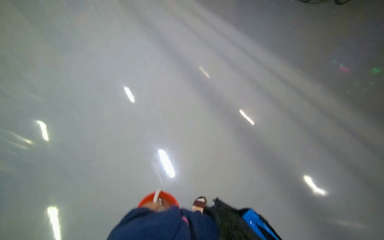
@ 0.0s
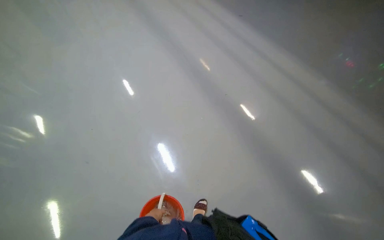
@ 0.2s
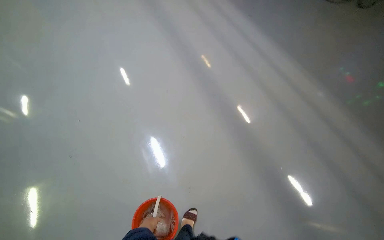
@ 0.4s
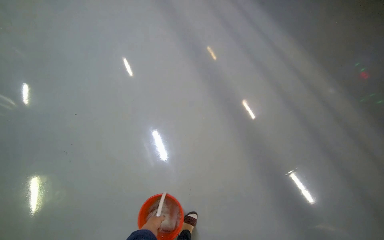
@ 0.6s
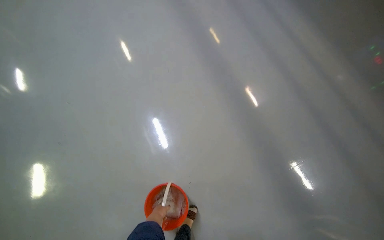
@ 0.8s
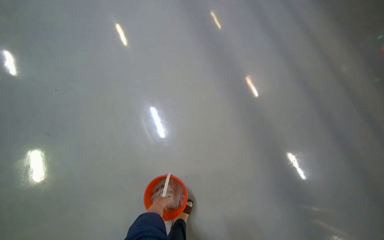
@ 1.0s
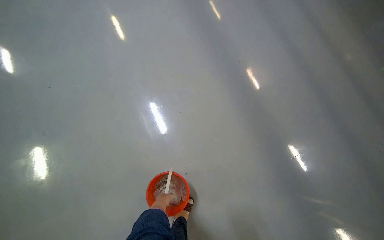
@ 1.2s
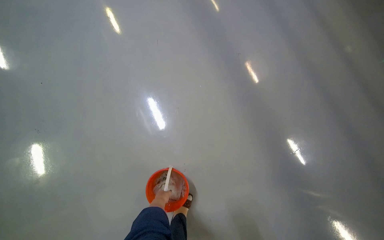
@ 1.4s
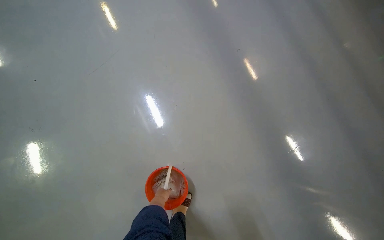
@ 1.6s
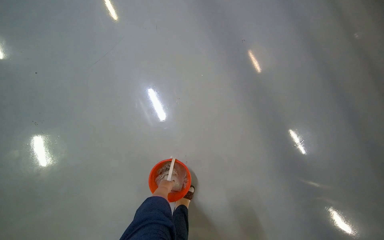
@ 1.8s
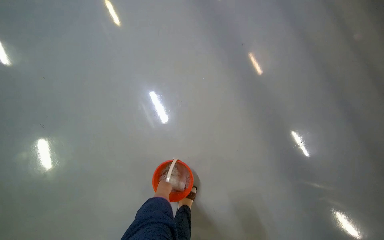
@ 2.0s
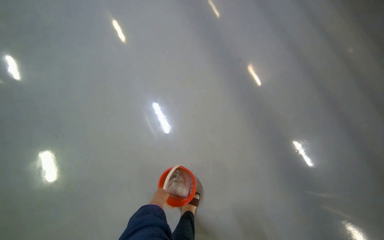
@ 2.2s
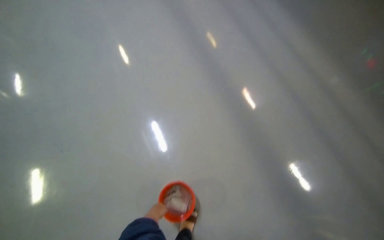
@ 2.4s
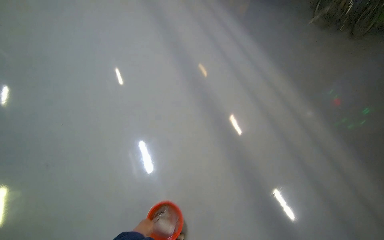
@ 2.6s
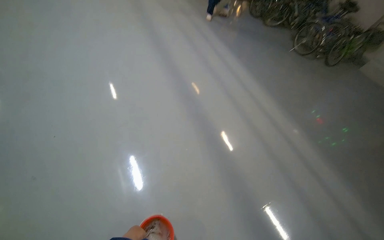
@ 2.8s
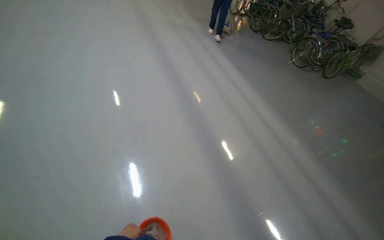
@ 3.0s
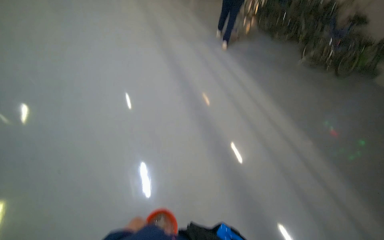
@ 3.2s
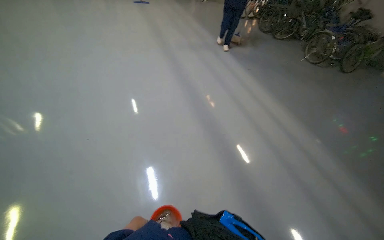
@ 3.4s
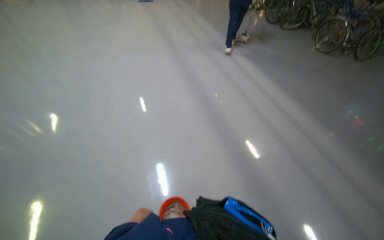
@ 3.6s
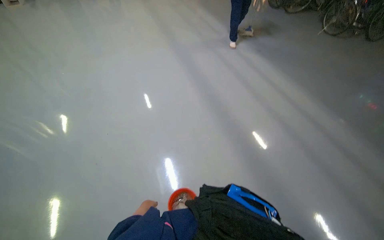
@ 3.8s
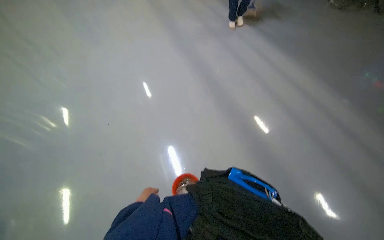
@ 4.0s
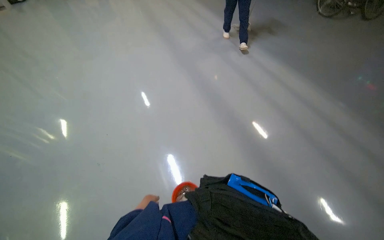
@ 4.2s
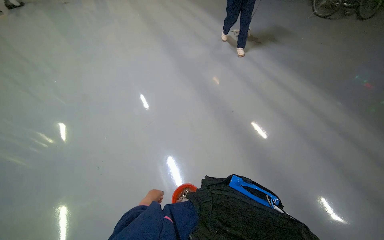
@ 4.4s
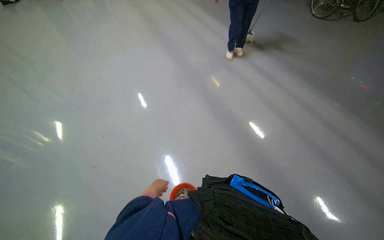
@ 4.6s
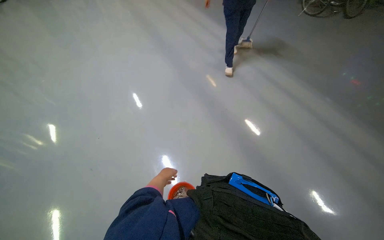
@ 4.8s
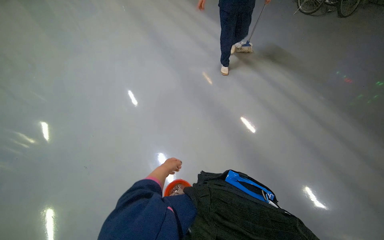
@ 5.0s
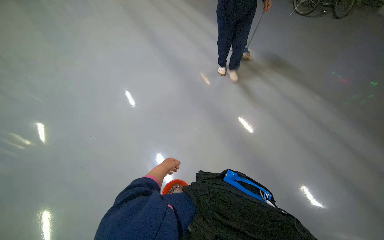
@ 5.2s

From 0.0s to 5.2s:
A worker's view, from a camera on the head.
Job: preparing cleaning supplies.
The whole recording: Preparing cleaning cloth in bucket. The worker fills the bucket with water.
From 0.0s to 1.8s: The head travels roughly 50 cm. The camera pitches downward, by some 25 degrees.
From 1.8s to 3.4s: The wearer moves about 50 cm. The view tips upward by about 35 degrees.
From 3.4s to 5.2s: The left hand shifts approximately 15 cm up the picture and to the right.

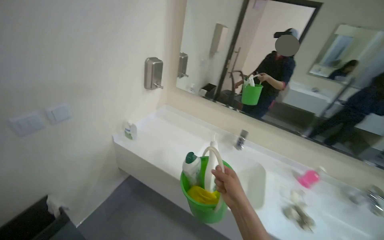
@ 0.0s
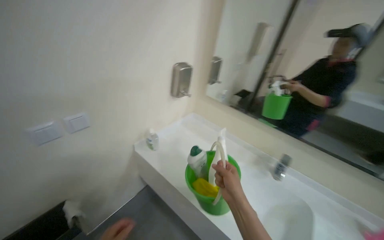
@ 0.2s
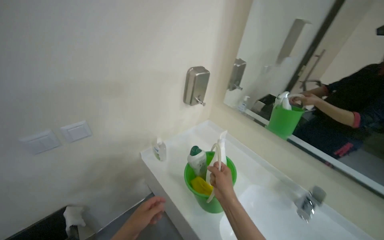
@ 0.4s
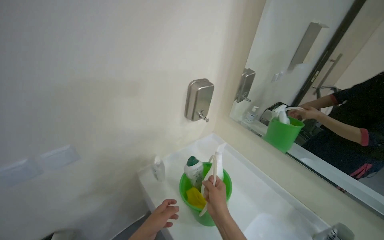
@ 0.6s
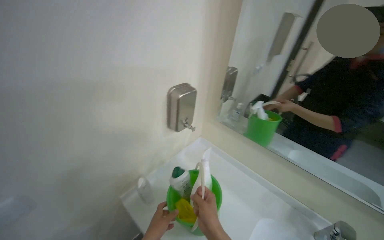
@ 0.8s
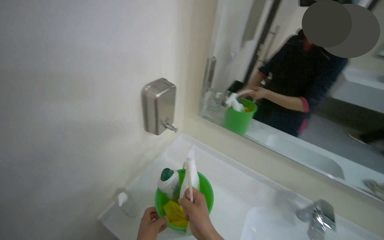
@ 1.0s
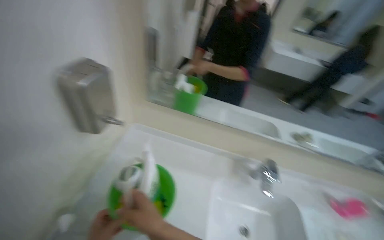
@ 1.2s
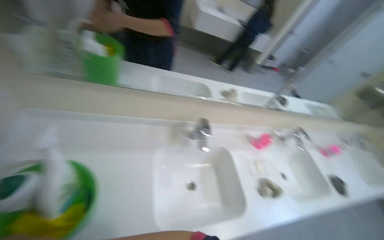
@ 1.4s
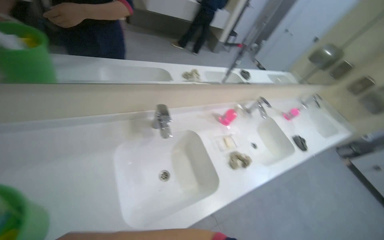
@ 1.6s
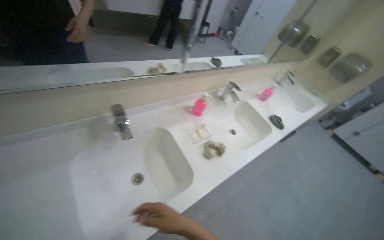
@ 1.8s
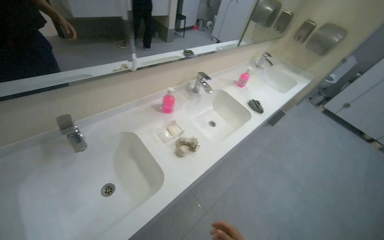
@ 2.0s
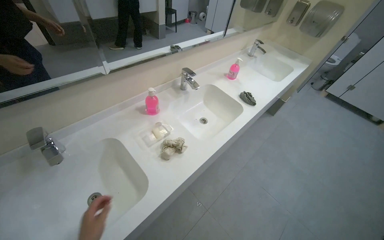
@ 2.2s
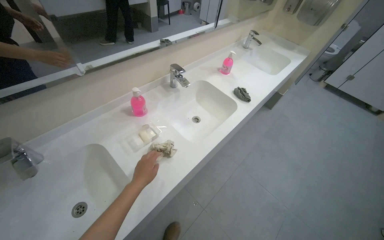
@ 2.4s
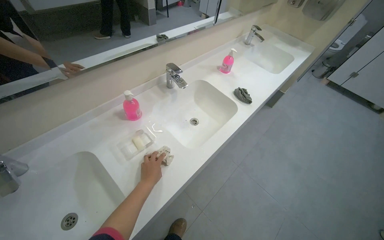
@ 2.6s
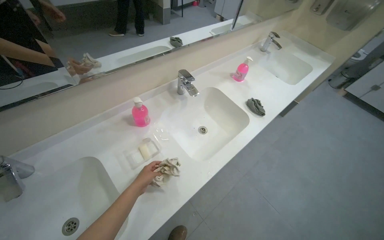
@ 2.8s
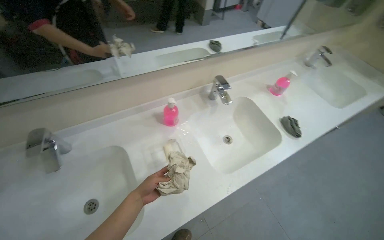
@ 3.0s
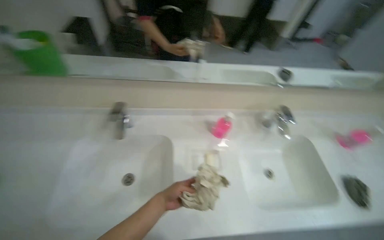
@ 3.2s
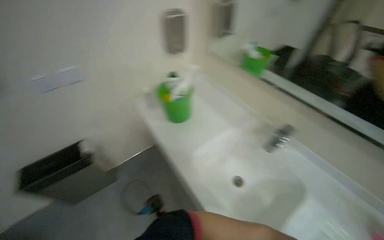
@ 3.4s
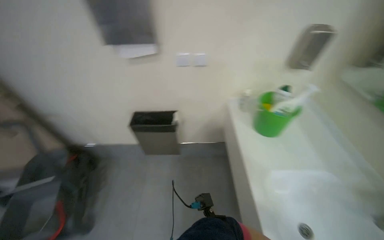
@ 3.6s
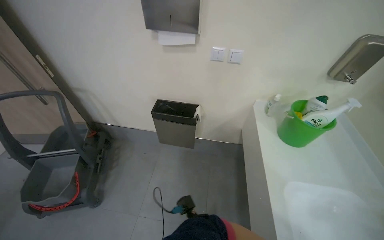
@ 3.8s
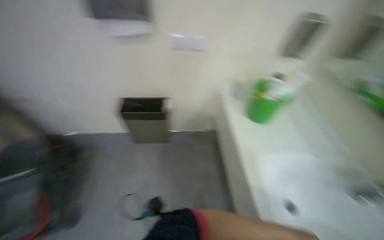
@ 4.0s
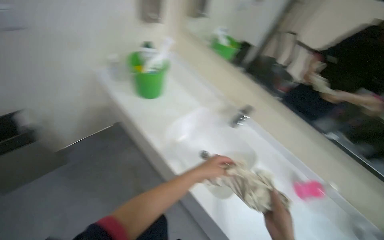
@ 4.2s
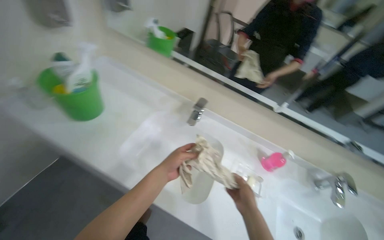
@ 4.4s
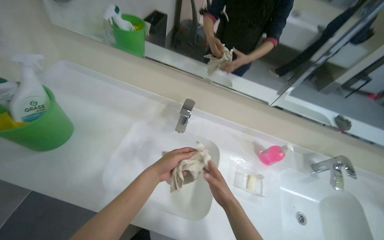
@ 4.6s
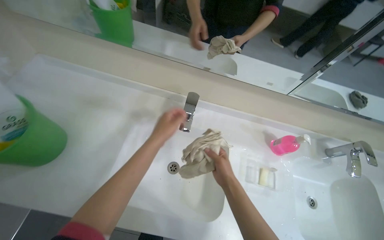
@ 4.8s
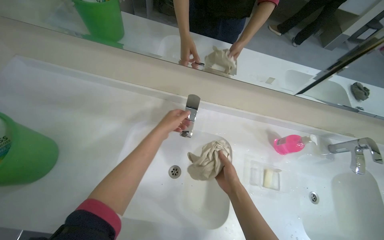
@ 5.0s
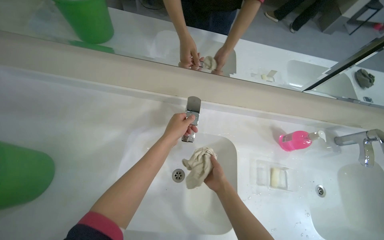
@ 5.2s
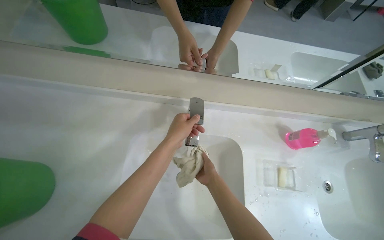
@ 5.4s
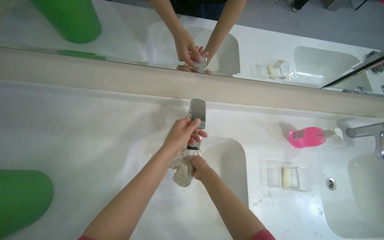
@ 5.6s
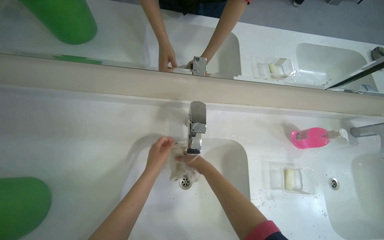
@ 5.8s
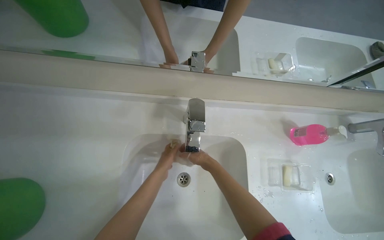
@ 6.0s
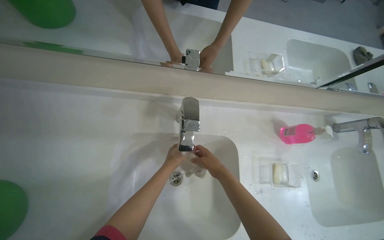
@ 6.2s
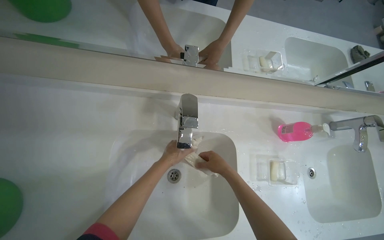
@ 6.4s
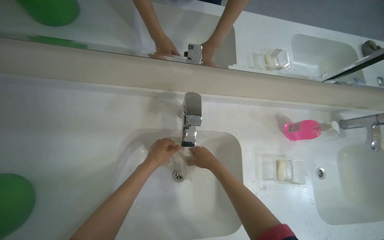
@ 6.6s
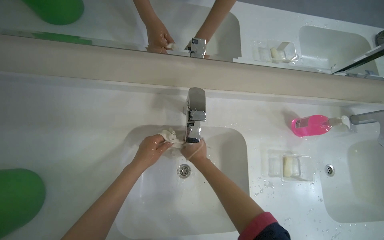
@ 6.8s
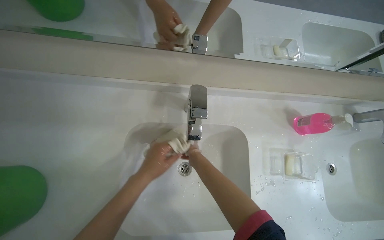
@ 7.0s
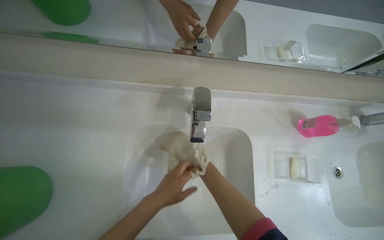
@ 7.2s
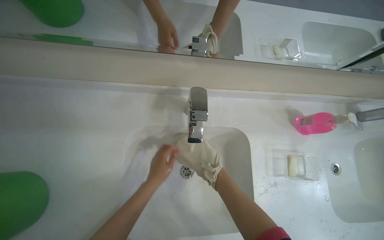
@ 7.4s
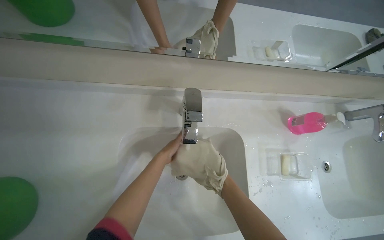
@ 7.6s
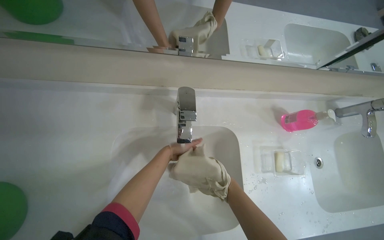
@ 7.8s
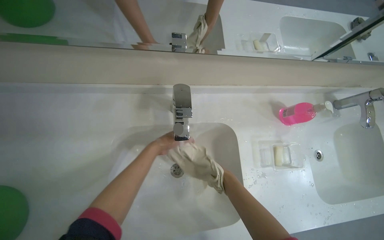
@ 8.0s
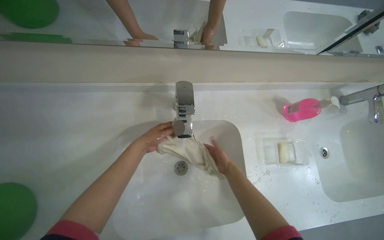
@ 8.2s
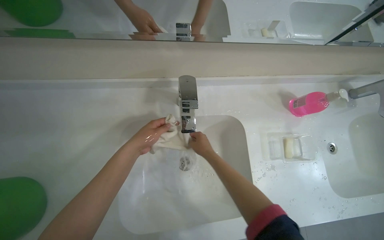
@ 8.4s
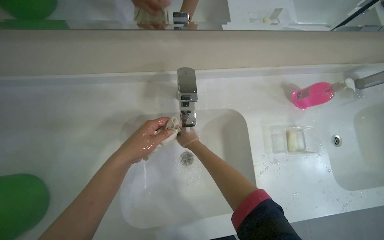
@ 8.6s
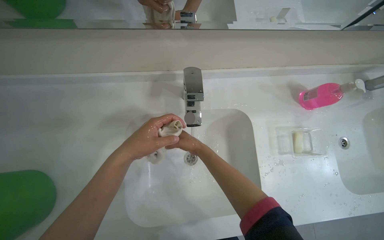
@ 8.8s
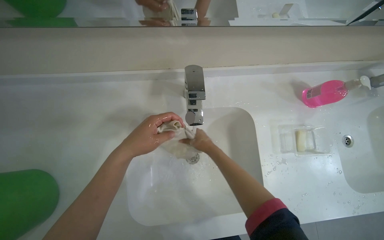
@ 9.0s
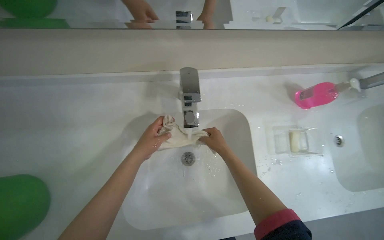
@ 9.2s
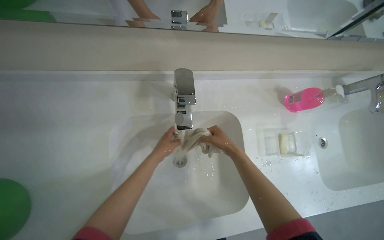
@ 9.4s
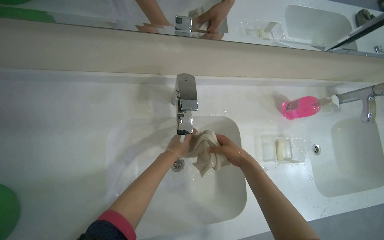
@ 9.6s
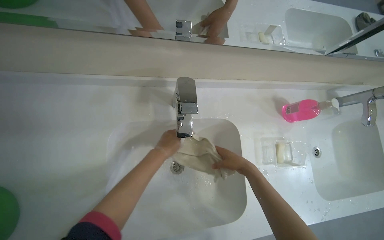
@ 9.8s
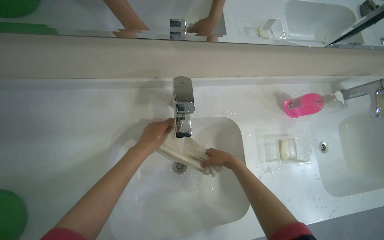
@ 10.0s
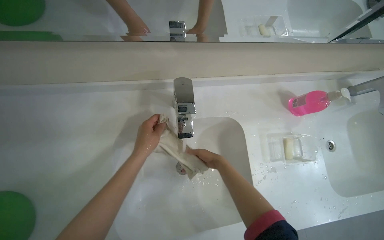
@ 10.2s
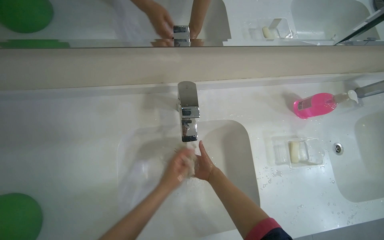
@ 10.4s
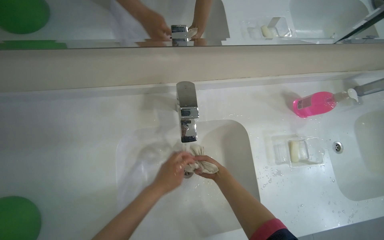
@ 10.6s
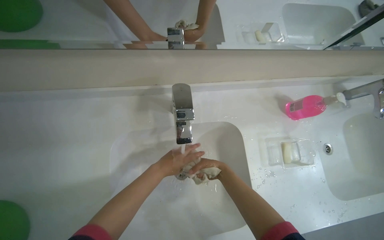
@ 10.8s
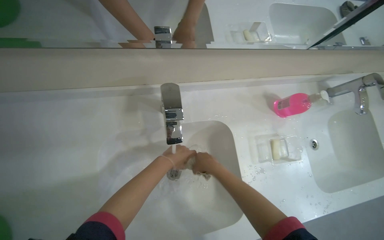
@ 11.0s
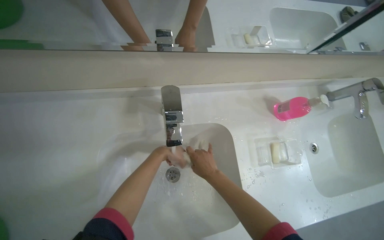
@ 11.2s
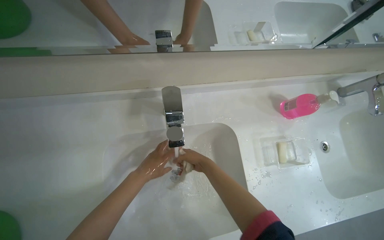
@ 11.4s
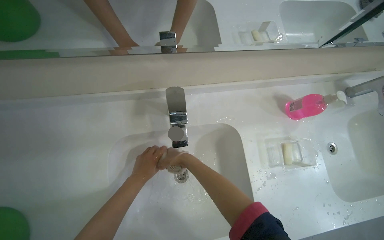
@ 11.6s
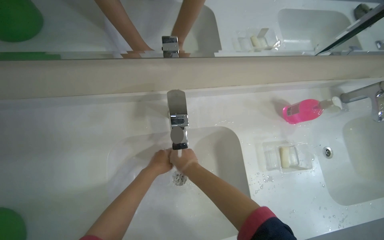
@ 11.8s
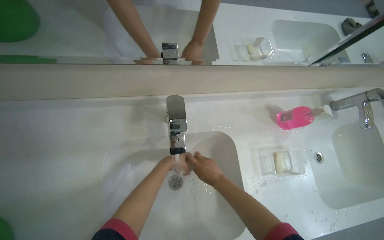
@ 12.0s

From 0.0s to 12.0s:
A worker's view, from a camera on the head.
Job: preparing cleaning supplies.
The whole recording: Washing and wringing cleaning cloth. The worker washes and wrings a cleaning cloth in the sink.
From 0.0s to 1.6s: The head travels approximately 50 cm. The head turns to the right by about 55 degrees. The wearer looks about 25 degrees further downward.
From 1.6s to 3.0s: The wearer moves some 60 cm.
From 3.0s to 4.4s: The wearer looks roughly 35 degrees further to the left.
From 4.4s to 6.0s: The camera travels roughly 50 cm. The view tilts approximately 30 degrees downward.
From 6.0s to 7.6s: The left hand reaches about 15 cm nearer to the camera, then returns.
From 7.6s to 9.0s: The left hand heads nearer to the camera, covering about 20 cm.
From 9.0s to 10.4s: The right hand goes to the right and returns, about 15 cm each way; the left hand goes some 10 cm farther from the camera.
From 10.4s to 12.0s: The left hand goes some 10 cm farther from the camera. The right hand moves some 5 cm to the left and comes back.

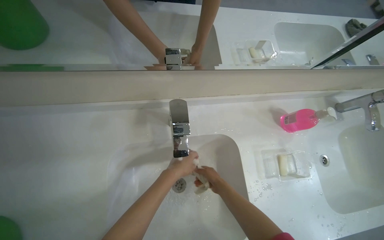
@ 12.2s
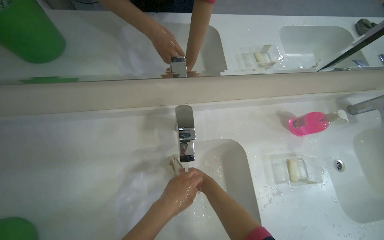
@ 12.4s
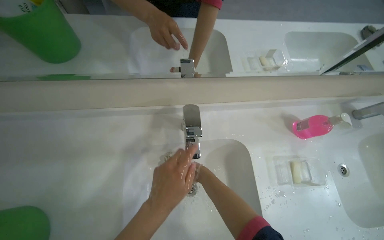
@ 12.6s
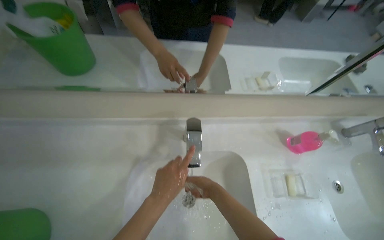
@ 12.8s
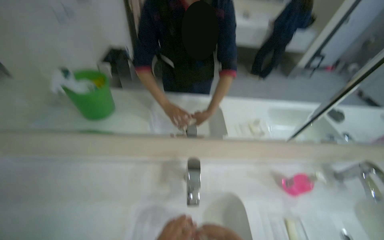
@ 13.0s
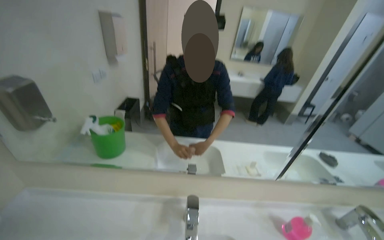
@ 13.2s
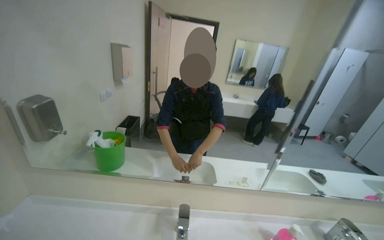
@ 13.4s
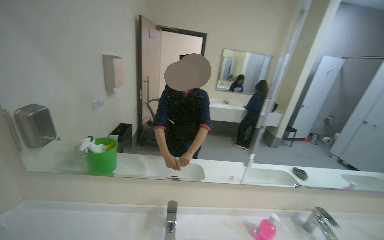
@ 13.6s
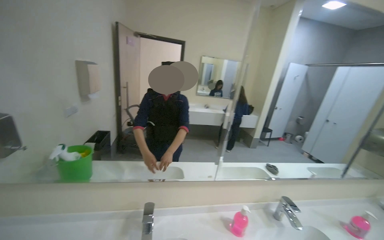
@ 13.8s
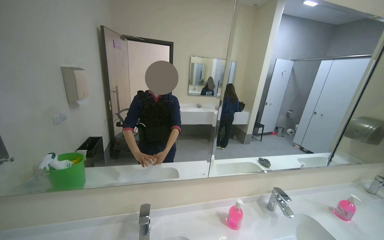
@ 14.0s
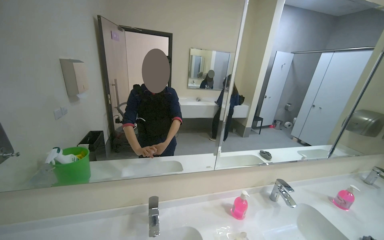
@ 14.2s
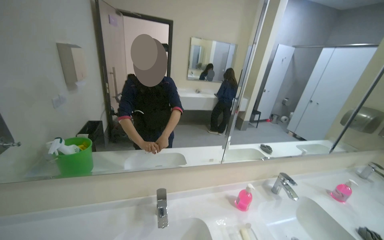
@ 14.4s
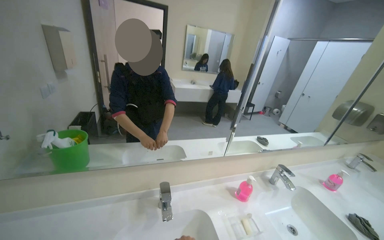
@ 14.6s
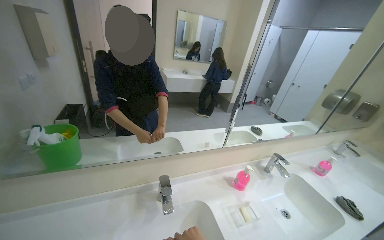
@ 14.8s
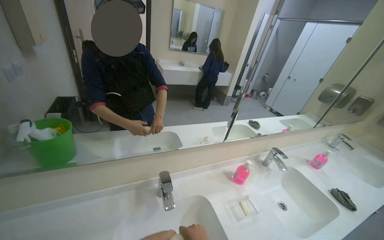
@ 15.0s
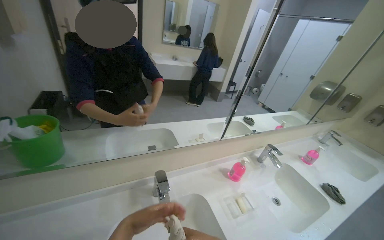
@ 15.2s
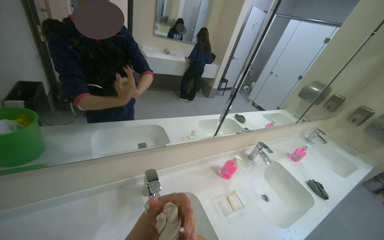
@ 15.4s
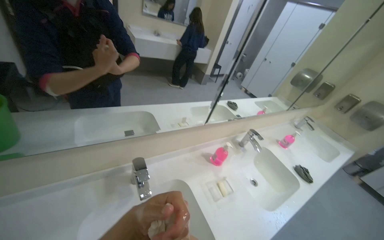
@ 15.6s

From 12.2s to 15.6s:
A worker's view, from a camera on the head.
Job: preparing cleaning supplies.
The whole recording: Washing and wringing cleaning cloth. The worker washes and wrings a cleaning cloth in the sink.
From 12.2s to 13.8s: The wearer moves roughly 50 cm. The wearer looks about 55 degrees further upward.
From 13.8s to 15.6s: The view pans to the right by some 20 degrees. The view tilts about 25 degrees downward.
